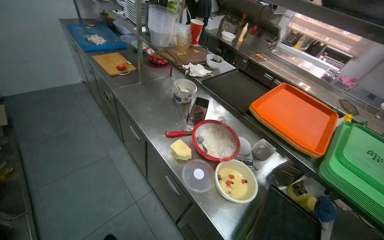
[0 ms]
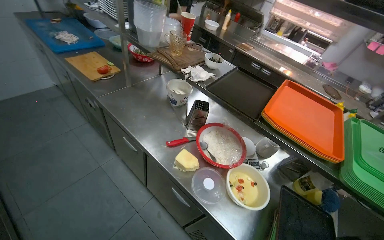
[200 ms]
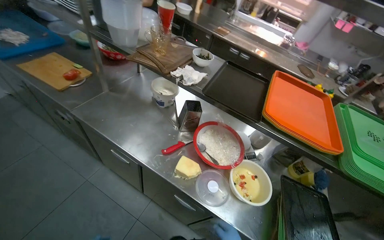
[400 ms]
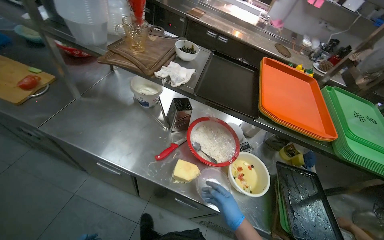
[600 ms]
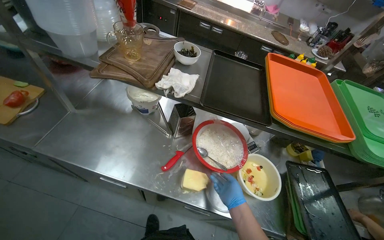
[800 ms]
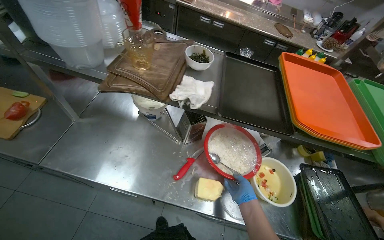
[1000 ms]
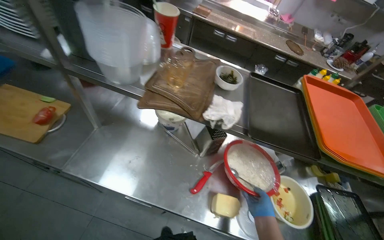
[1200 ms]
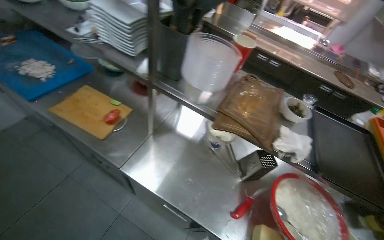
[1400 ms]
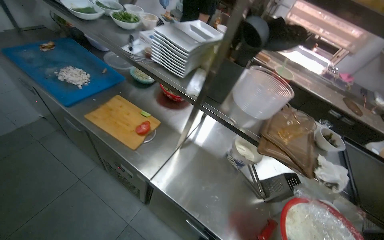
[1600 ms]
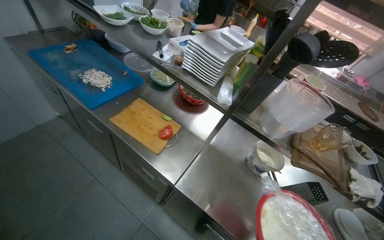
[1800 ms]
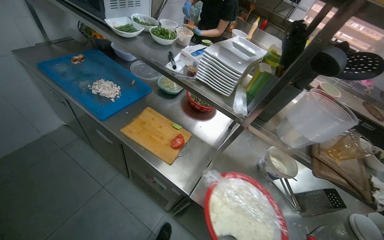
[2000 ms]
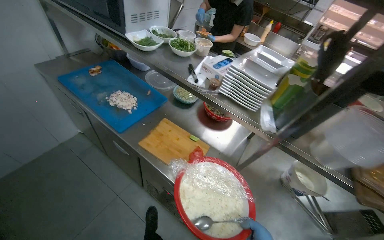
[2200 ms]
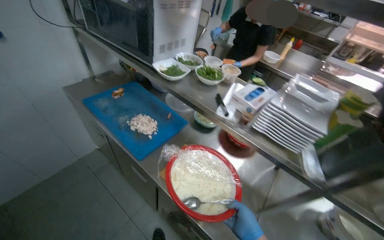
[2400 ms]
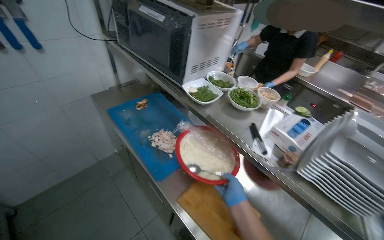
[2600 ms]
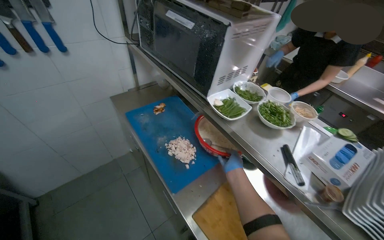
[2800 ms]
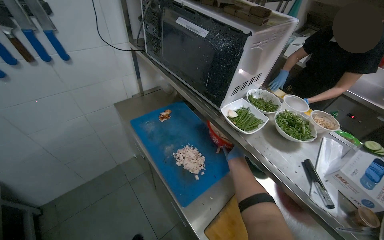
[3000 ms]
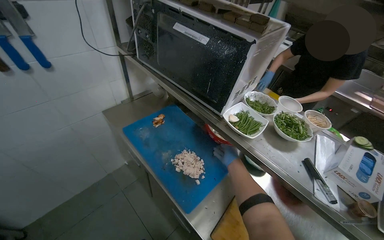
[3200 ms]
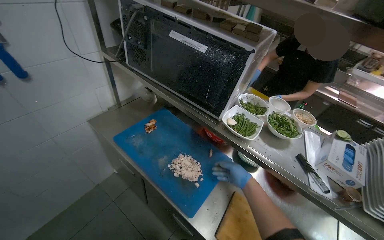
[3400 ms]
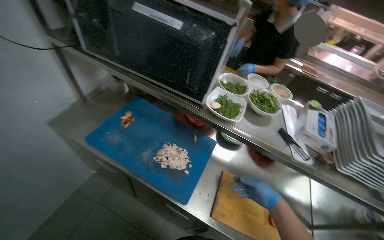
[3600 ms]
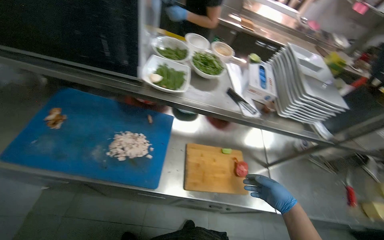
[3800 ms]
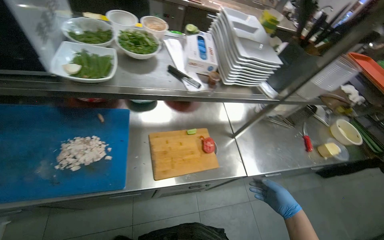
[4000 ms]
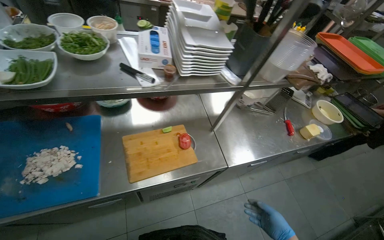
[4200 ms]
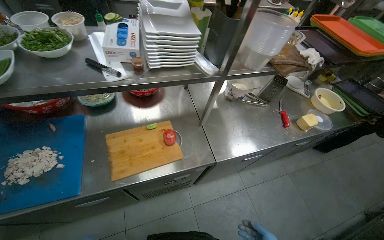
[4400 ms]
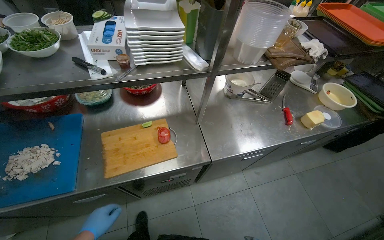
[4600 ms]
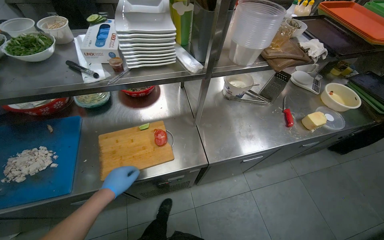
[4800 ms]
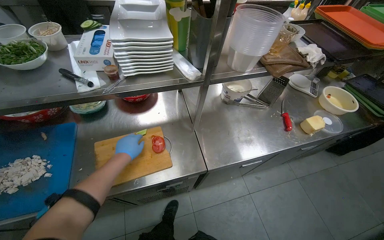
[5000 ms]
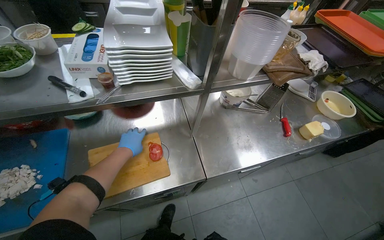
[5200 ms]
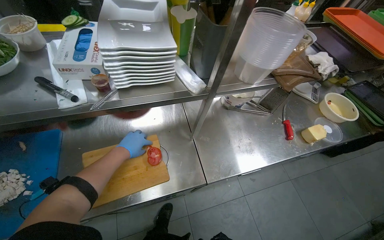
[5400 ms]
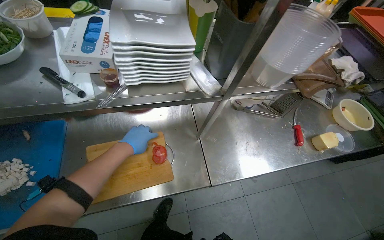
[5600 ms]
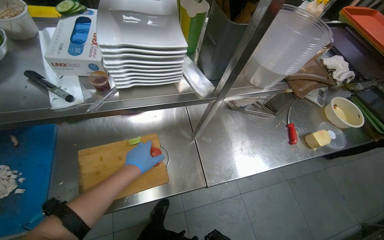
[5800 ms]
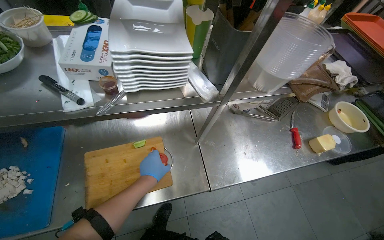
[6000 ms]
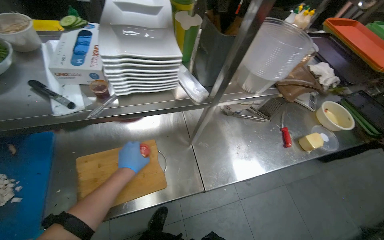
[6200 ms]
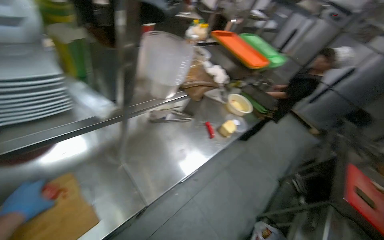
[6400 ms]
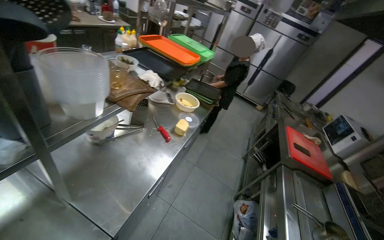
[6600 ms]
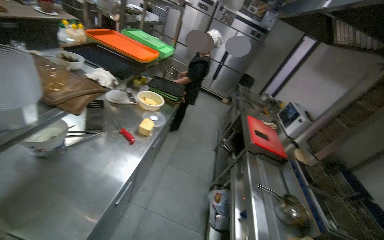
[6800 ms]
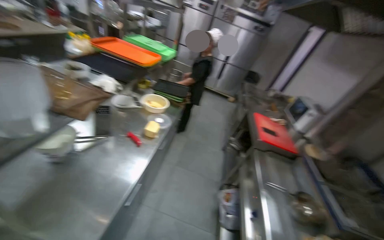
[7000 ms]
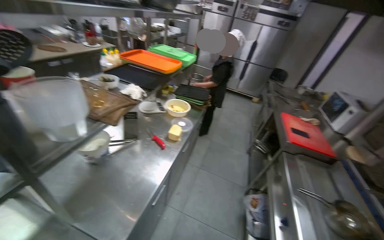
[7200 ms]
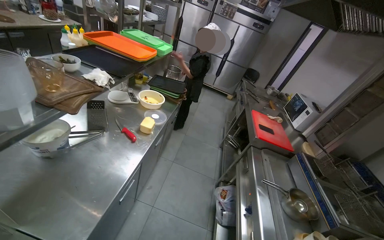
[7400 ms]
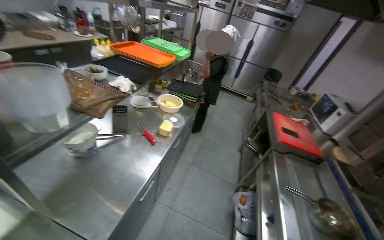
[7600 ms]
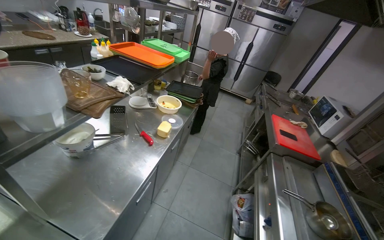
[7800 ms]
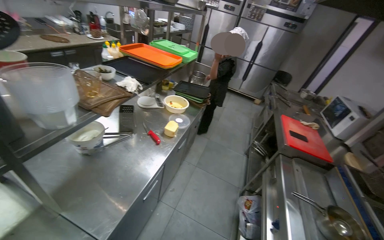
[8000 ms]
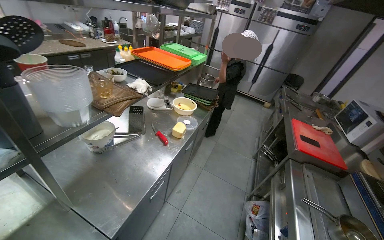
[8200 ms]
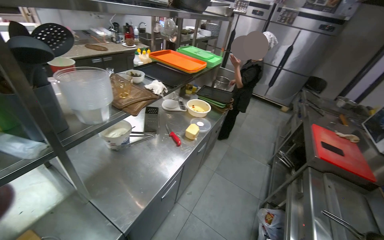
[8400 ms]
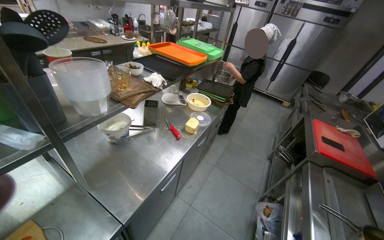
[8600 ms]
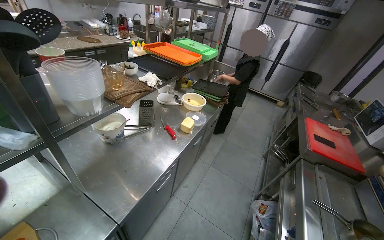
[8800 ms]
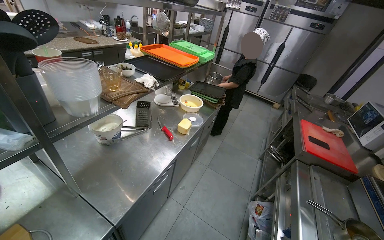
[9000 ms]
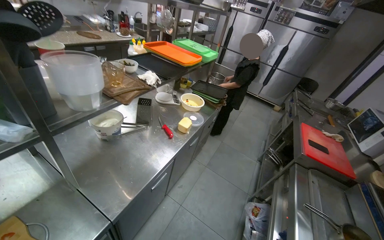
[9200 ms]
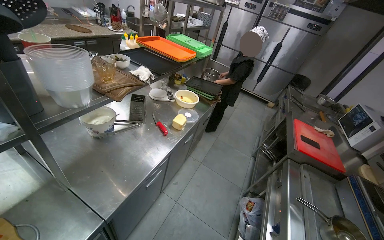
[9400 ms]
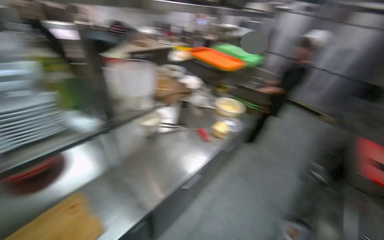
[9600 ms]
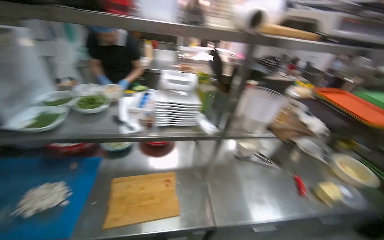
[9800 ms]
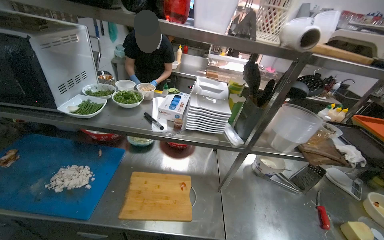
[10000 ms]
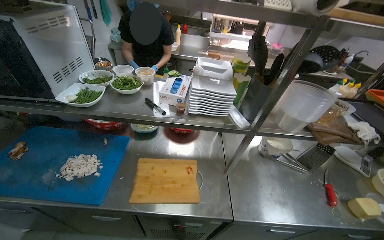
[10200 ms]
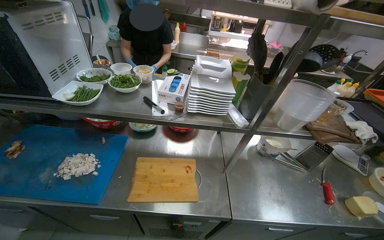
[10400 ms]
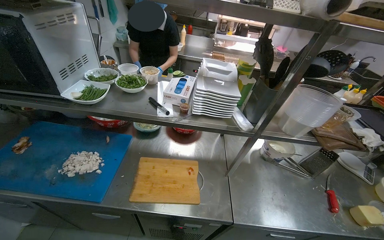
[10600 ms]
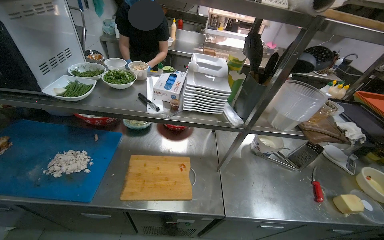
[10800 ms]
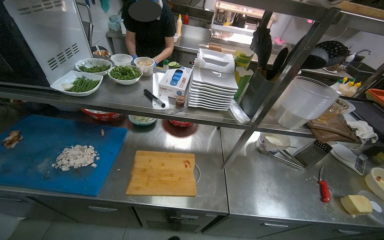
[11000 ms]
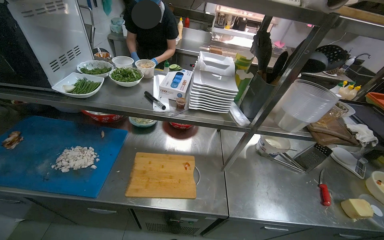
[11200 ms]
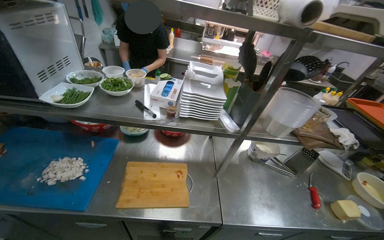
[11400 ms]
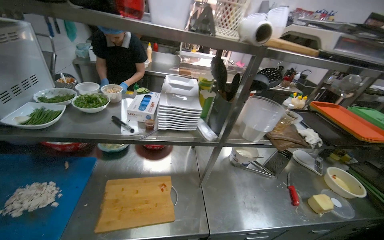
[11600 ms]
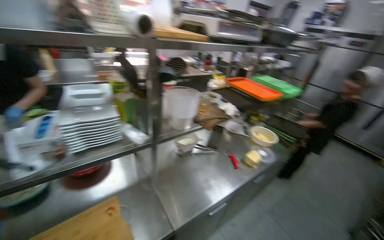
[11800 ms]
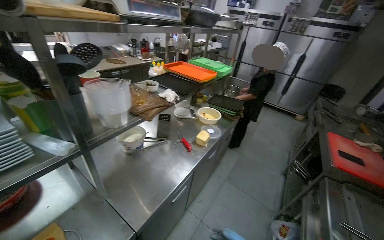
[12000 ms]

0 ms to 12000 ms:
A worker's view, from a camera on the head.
Job: preparing food.
The whole recording: Preparing ingredients for serving. The worker continues preparing ingredients on the counter, including grating cheese into a bowl.
0 ms to 1600 ms: The head travels approximately 90 cm.
1600 ms to 3000 ms: The camera travels about 70 cm. The camera is aimed approximately 20 degrees further to the left.
3000 ms to 4400 ms: The wearer's head swings roughly 65 degrees to the right. The wearer looks roughly 25 degrees further downward.
6000 ms to 7600 ms: The wearer's head swings some 55 degrees to the right.
9000 ms to 10400 ms: The wearer's head swings approximately 60 degrees to the left.
10400 ms to 12000 ms: The wearer looks approximately 55 degrees further to the right.

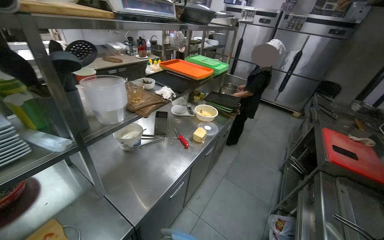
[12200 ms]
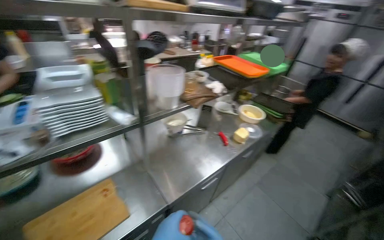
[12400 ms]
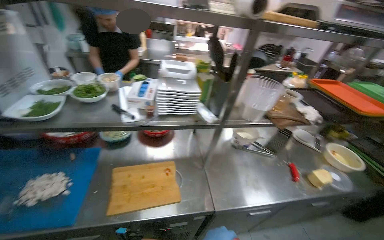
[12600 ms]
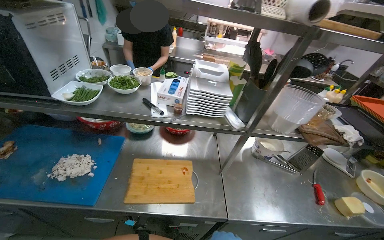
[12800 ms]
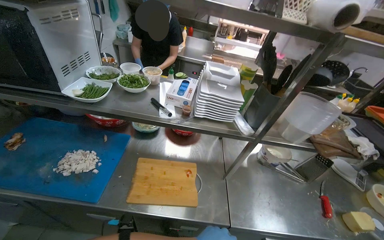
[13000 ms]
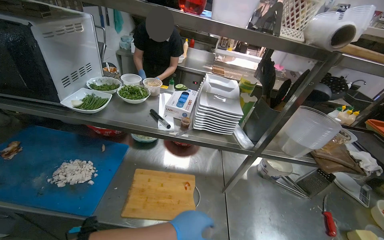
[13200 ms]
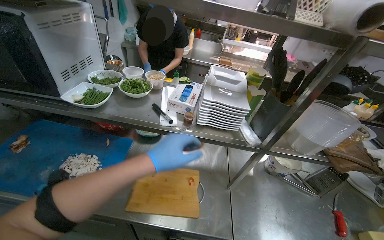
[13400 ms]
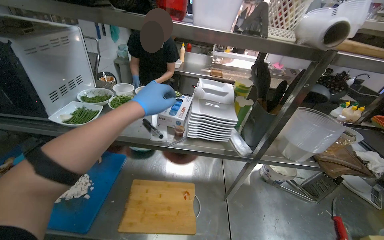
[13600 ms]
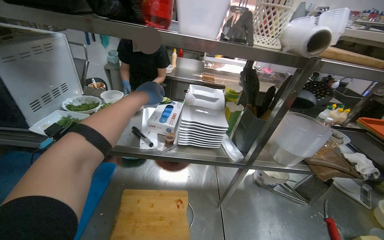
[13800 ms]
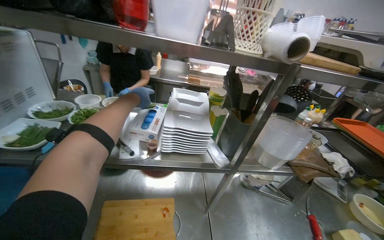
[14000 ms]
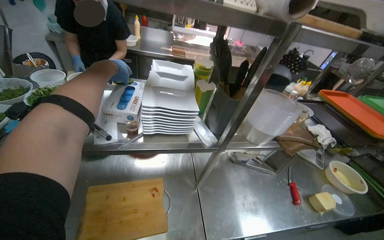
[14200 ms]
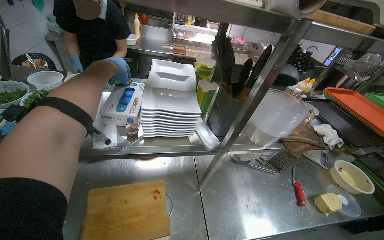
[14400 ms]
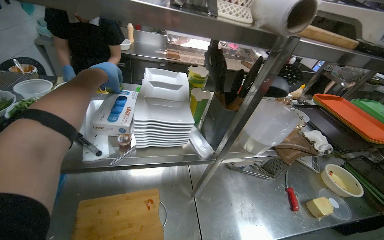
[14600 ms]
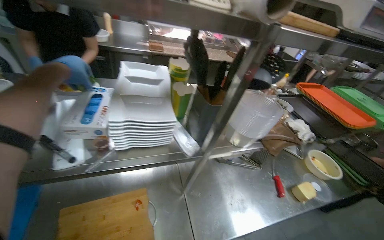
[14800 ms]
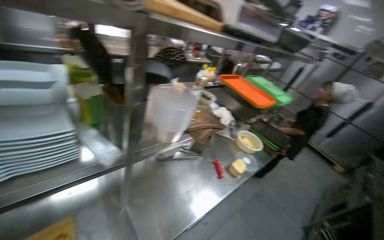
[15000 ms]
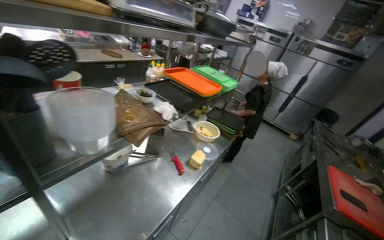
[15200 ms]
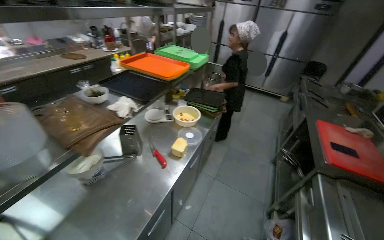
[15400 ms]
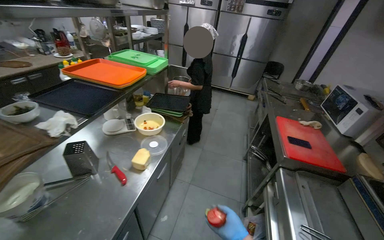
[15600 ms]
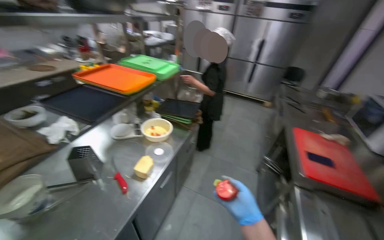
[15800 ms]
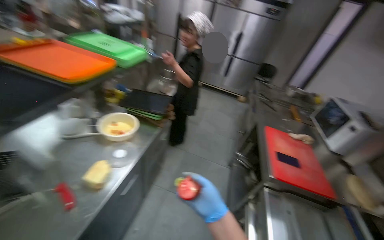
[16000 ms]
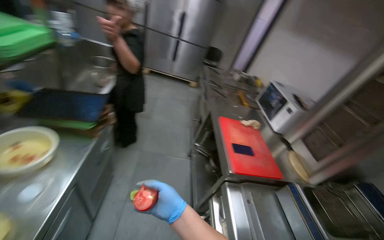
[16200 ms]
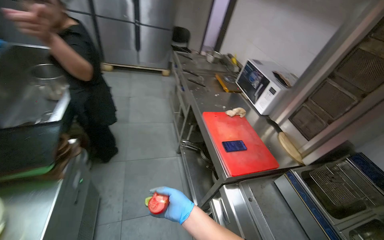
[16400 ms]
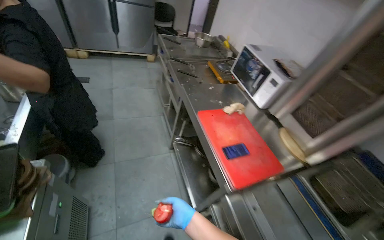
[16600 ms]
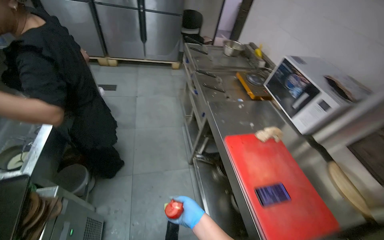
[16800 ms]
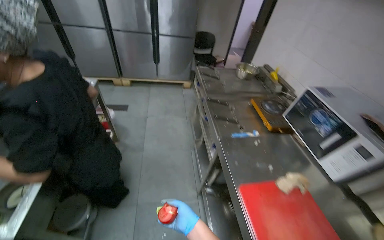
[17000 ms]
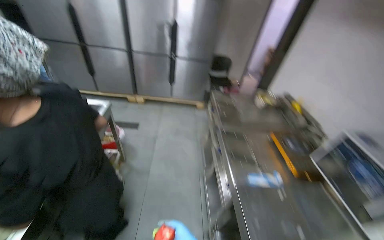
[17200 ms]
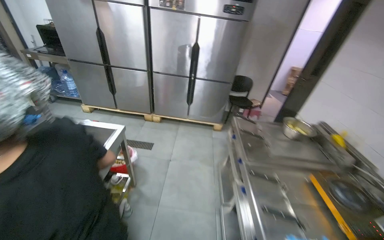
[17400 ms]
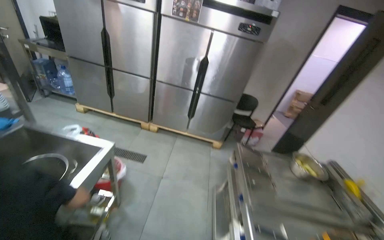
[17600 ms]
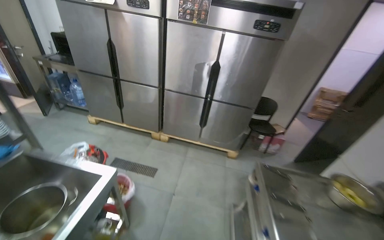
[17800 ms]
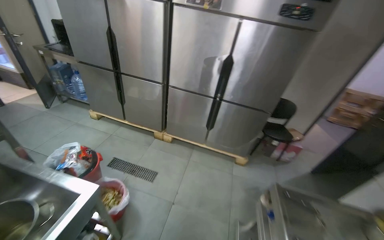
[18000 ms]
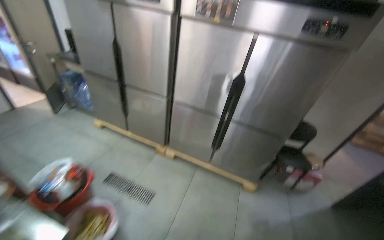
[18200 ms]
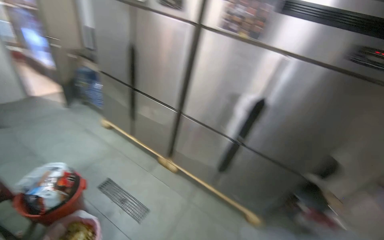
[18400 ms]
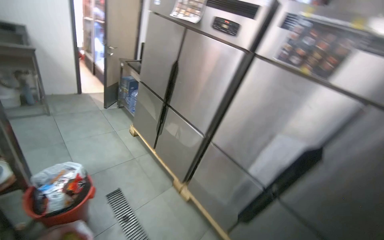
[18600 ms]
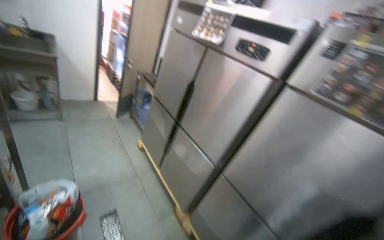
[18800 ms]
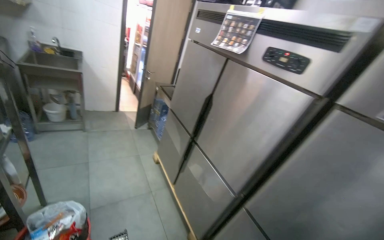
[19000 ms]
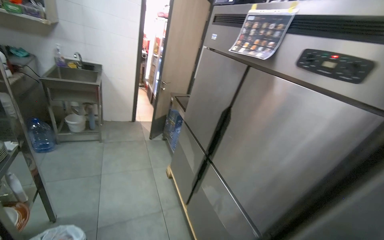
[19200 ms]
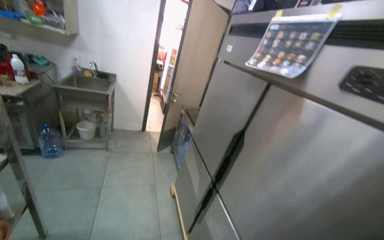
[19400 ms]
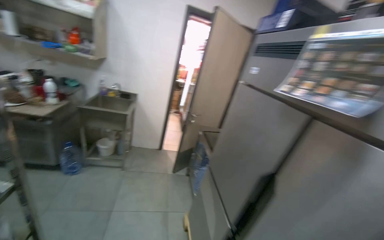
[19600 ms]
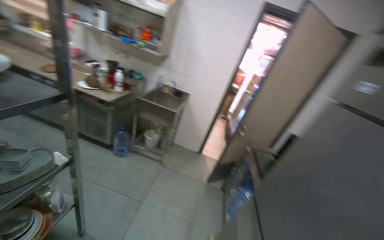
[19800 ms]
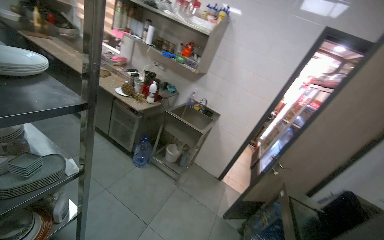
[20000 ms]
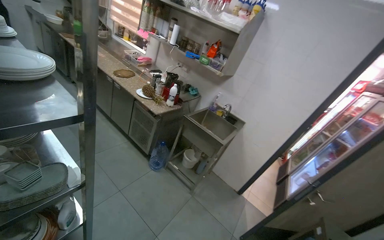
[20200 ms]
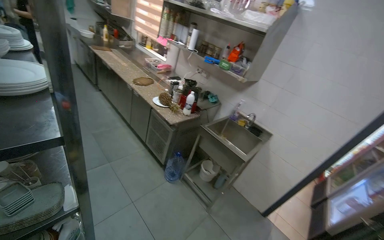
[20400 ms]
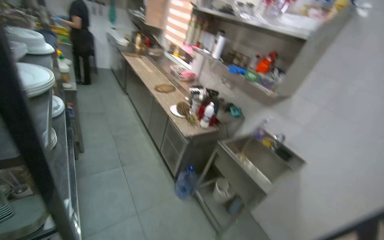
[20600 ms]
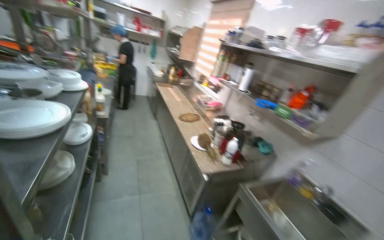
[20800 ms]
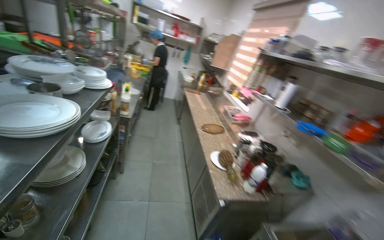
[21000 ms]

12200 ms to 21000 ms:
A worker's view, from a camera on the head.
Job: preparing food.
The whole recording: Preparing ingredients for serving. The worker continues preparing ingredients on the counter, including grating cheese into a bowl.
12200 ms to 13600 ms: The head rotates approximately 60 degrees to the left.
13600 ms to 15200 ms: The wearer's head swings roughly 55 degrees to the right.
15200 ms to 16600 ms: The head travels some 1 m. The wearer looks about 55 degrees further to the right. The wearer looks approximately 25 degrees further downward.
16600 ms to 18000 ms: The camera is carried some 1.5 m. The wearer's head swings roughly 35 degrees to the left. The wearer looks roughly 20 degrees further upward.
18000 ms to 19600 ms: The camera travels about 1.5 m. The head rotates some 60 degrees to the left. The camera pitches upward, by about 30 degrees.
19600 ms to 21000 ms: The head travels about 1 m. The head rotates some 85 degrees to the left. The camera pitches upward, by some 20 degrees.
